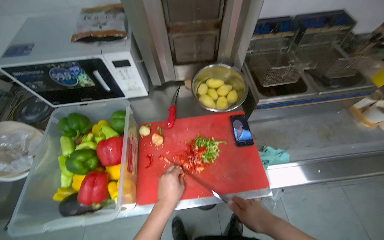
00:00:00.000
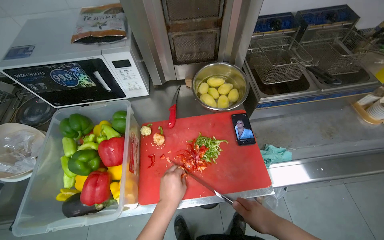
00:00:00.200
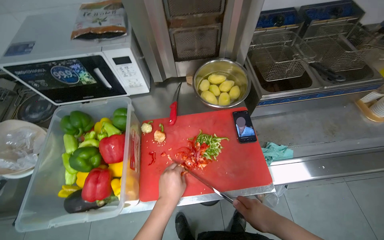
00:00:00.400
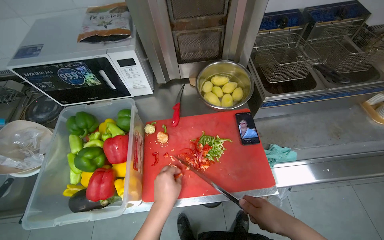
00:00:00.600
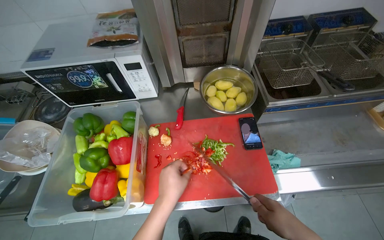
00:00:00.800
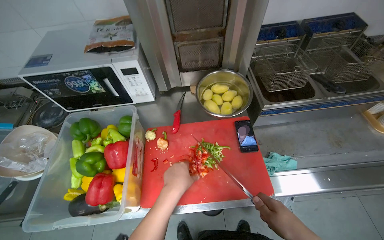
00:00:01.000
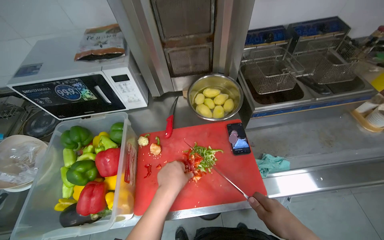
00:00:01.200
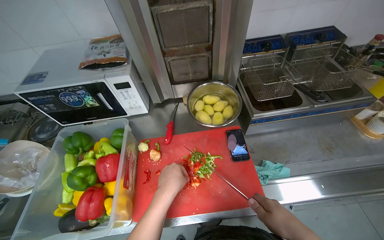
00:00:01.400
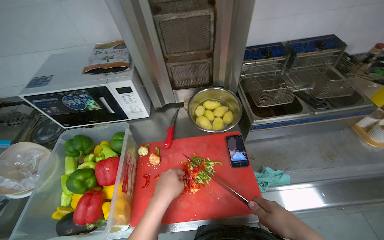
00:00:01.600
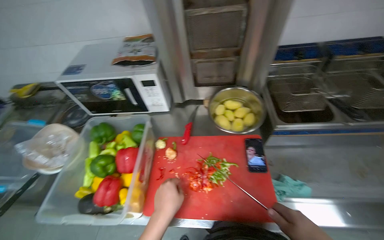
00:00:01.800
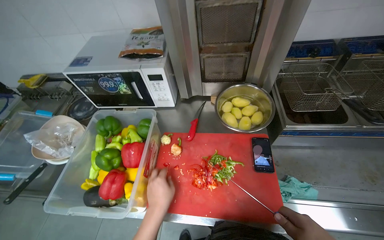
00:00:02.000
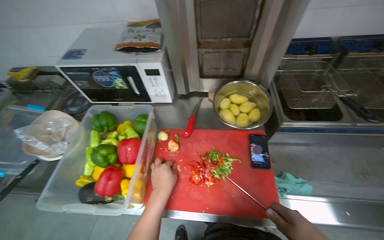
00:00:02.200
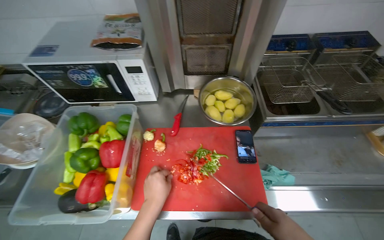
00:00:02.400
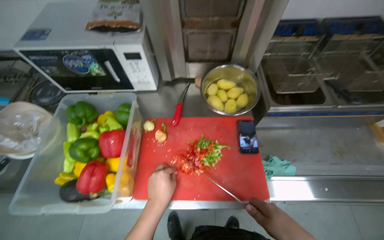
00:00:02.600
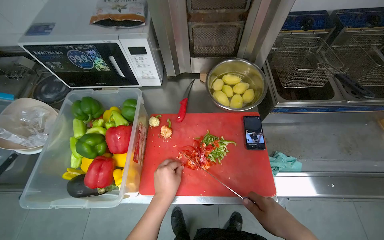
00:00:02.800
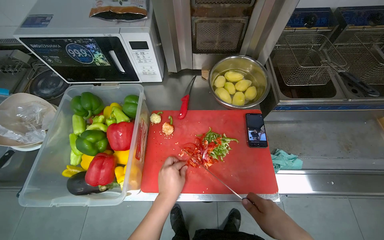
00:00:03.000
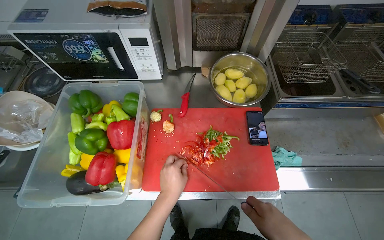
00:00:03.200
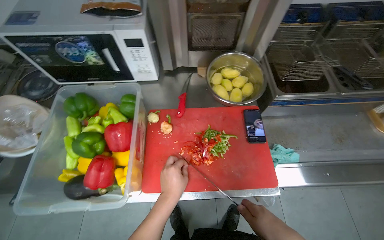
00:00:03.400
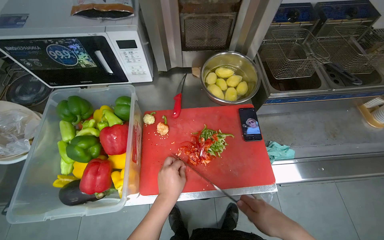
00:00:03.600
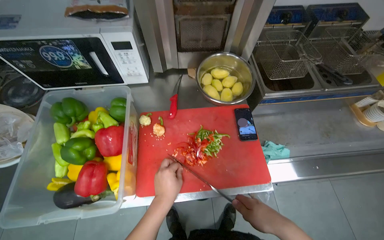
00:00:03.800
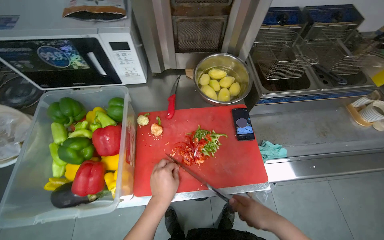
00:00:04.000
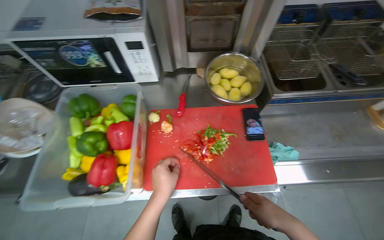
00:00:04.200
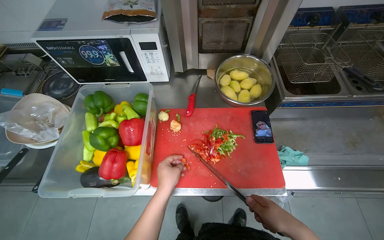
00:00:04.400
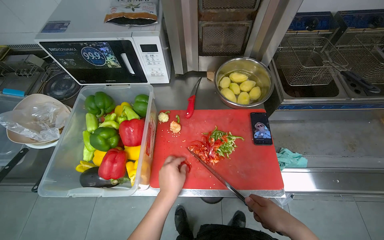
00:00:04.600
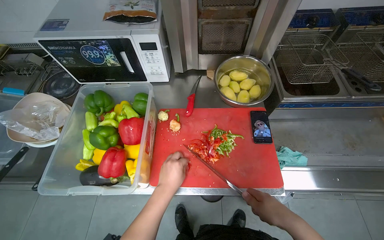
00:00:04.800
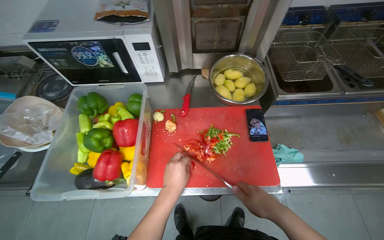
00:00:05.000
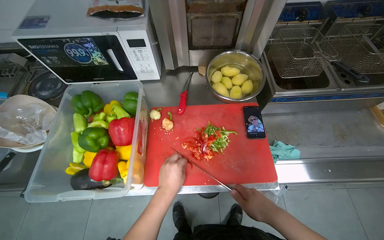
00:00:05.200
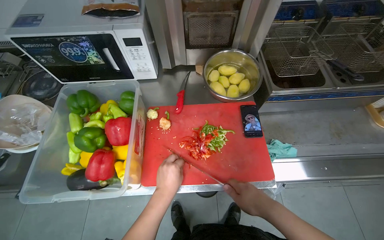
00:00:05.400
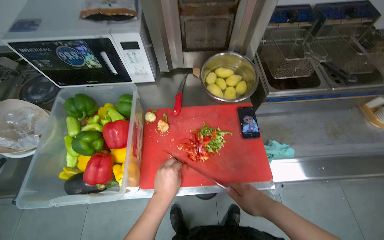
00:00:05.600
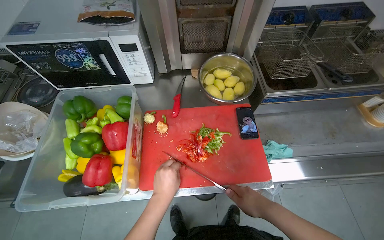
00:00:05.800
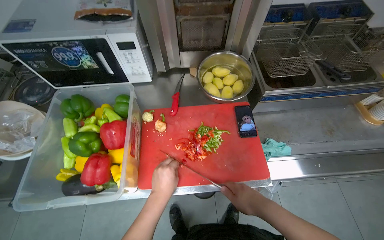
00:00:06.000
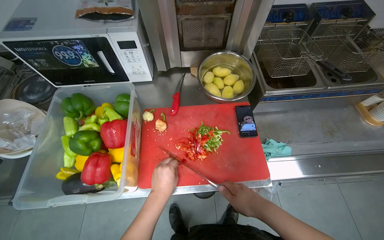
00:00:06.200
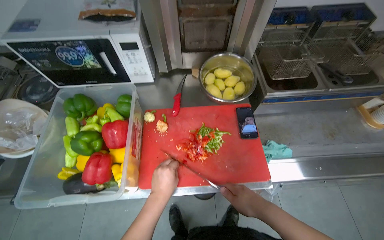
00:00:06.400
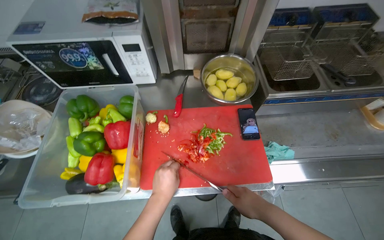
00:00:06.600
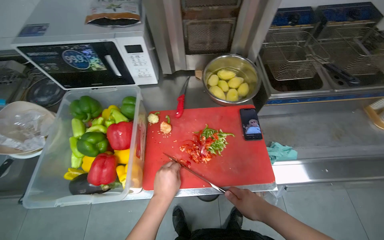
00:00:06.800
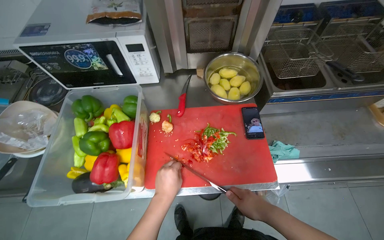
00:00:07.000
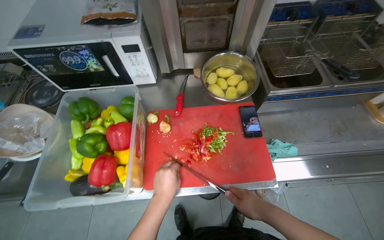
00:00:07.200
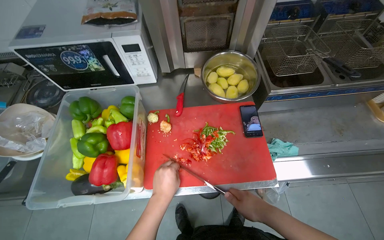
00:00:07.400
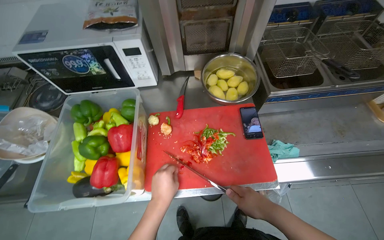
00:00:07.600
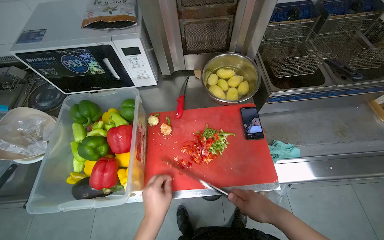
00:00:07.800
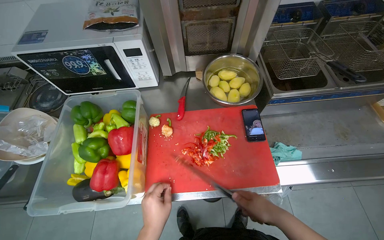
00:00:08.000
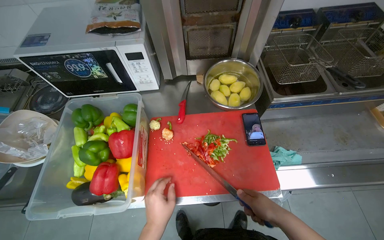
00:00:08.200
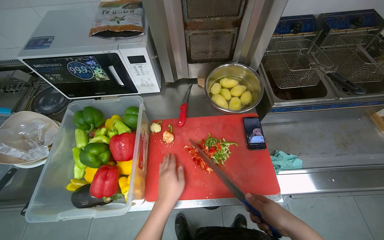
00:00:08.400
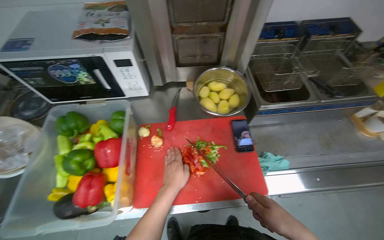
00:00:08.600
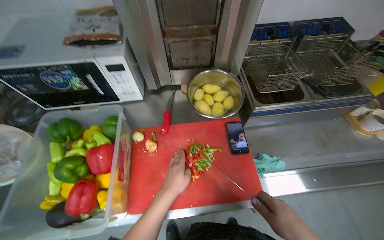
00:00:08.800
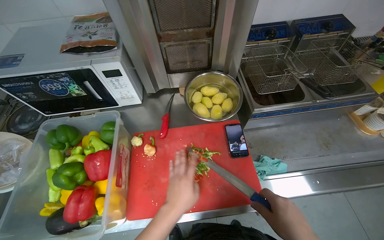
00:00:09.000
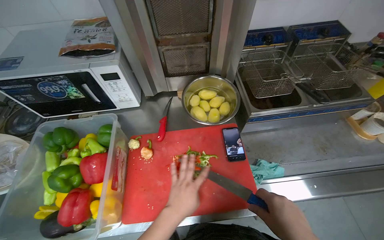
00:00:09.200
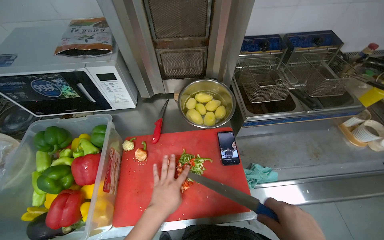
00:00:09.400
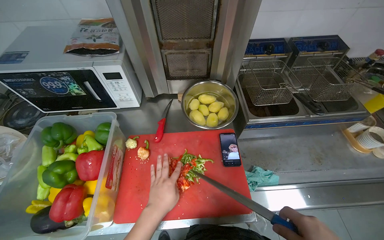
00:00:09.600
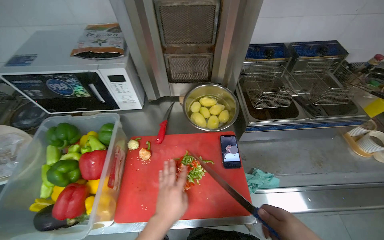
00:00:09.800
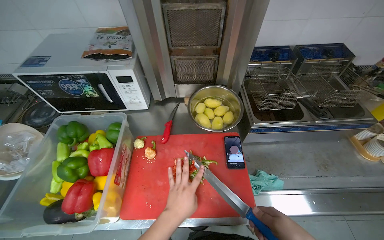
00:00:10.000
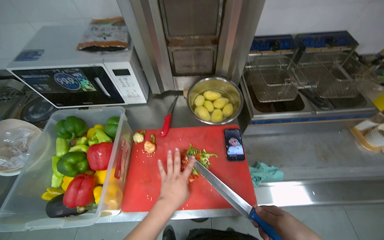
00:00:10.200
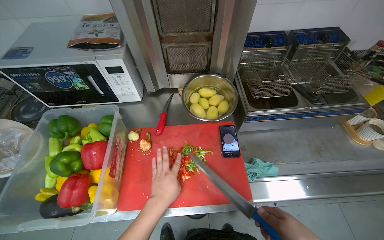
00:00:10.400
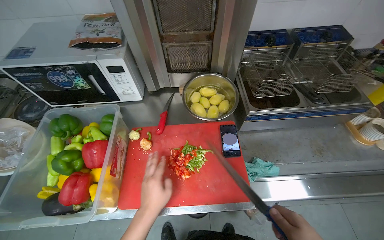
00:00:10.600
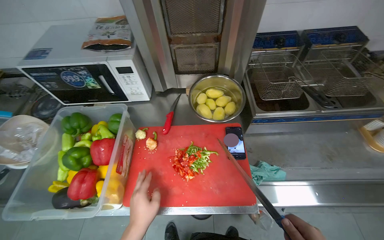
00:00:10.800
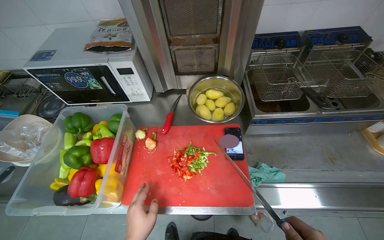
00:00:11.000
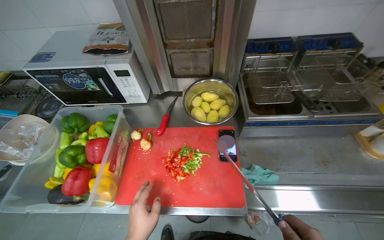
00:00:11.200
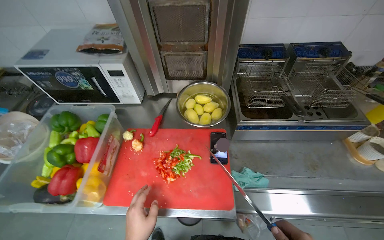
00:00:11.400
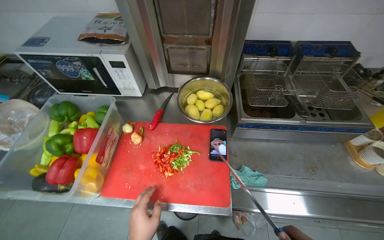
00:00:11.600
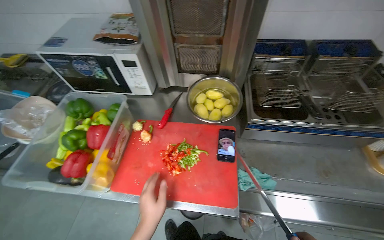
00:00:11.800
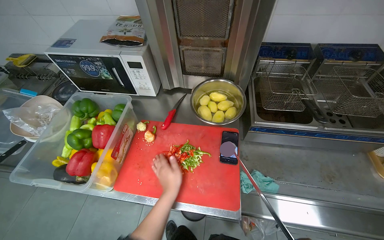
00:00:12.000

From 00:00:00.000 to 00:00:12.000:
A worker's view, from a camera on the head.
Job: preparing food.
The whole recording: Cutting bell peppers. The worker cuts bell peppers into strips on a red cutting board and transfers them to a container.
From 00:00:04.400 to 00:00:07.600: The hands make small movements and keep their place.

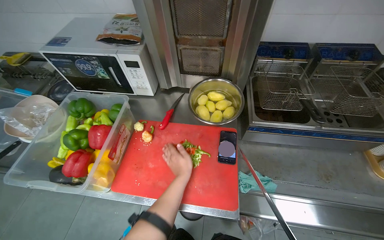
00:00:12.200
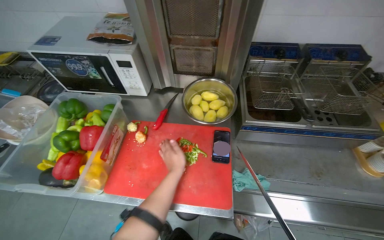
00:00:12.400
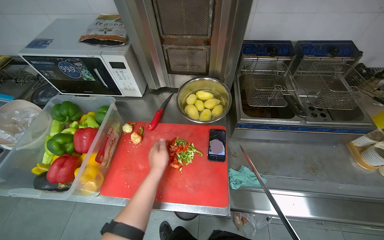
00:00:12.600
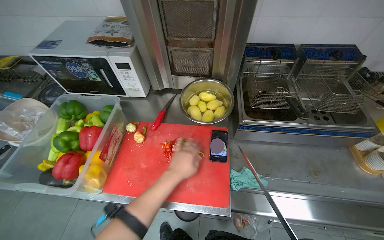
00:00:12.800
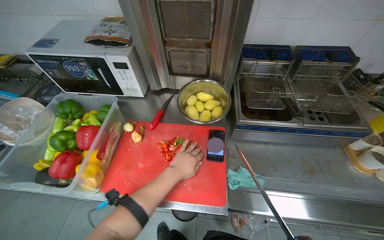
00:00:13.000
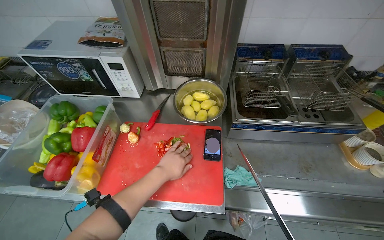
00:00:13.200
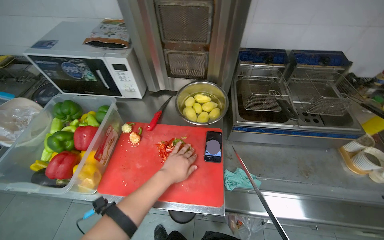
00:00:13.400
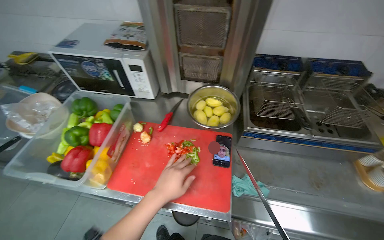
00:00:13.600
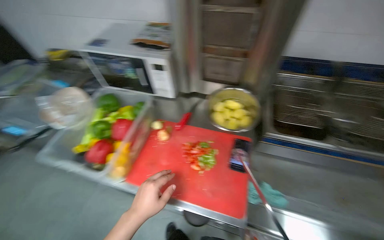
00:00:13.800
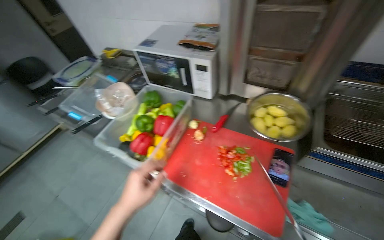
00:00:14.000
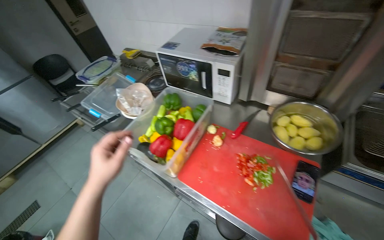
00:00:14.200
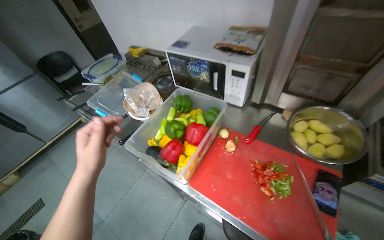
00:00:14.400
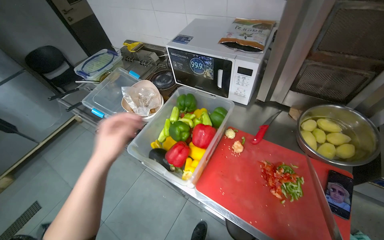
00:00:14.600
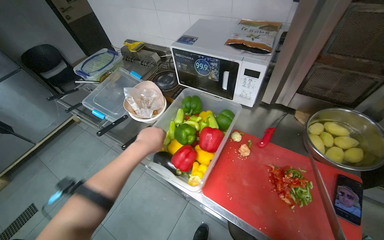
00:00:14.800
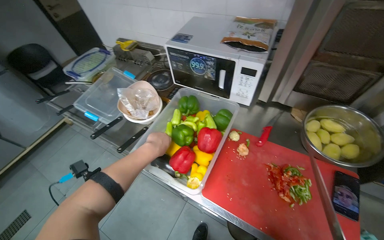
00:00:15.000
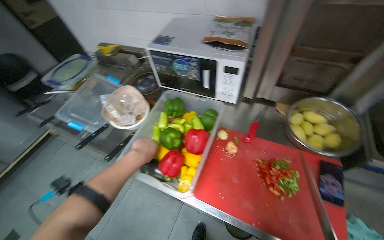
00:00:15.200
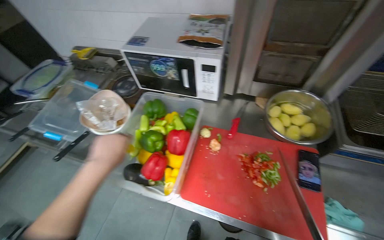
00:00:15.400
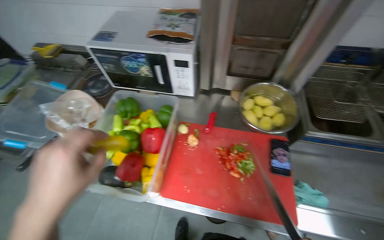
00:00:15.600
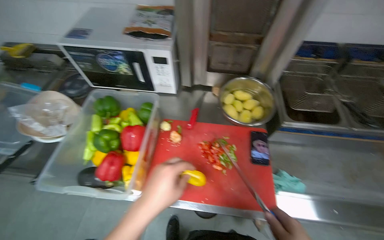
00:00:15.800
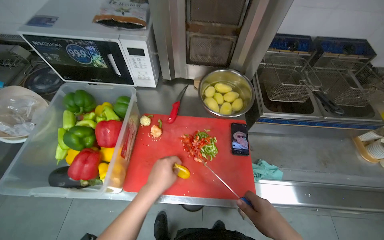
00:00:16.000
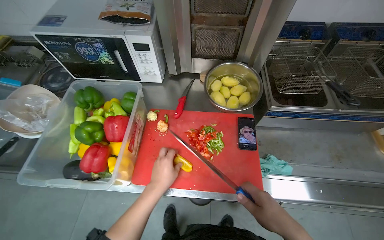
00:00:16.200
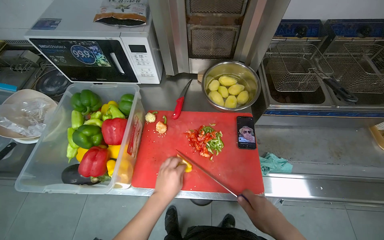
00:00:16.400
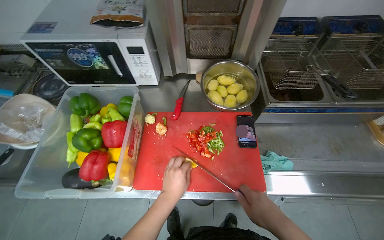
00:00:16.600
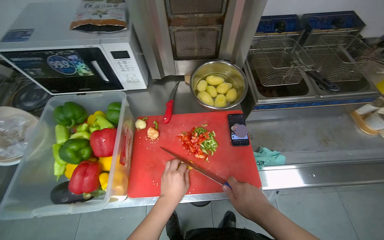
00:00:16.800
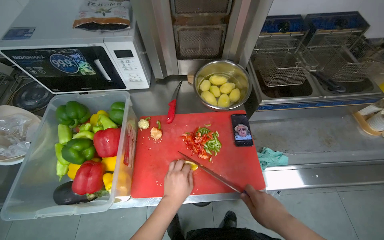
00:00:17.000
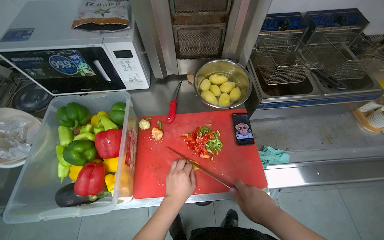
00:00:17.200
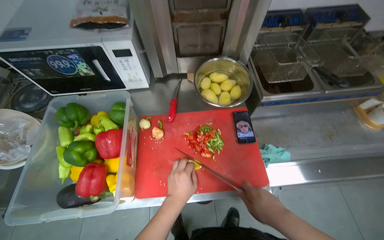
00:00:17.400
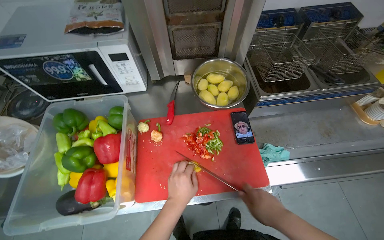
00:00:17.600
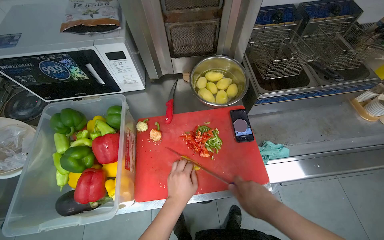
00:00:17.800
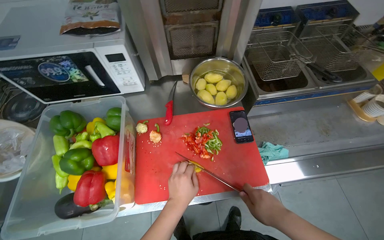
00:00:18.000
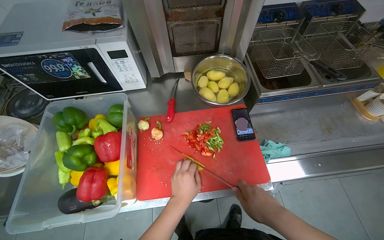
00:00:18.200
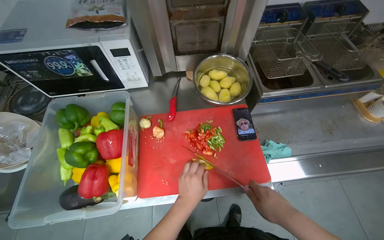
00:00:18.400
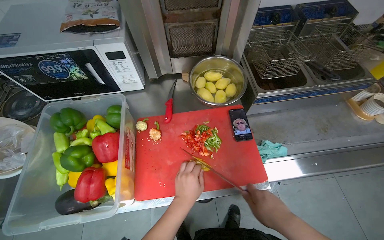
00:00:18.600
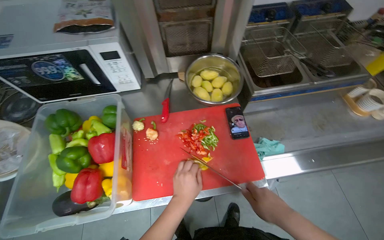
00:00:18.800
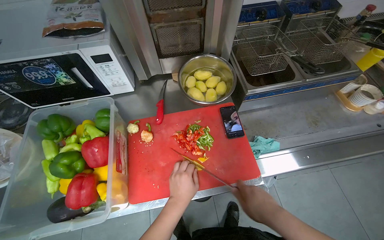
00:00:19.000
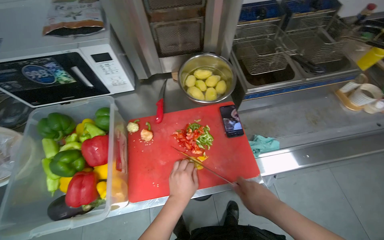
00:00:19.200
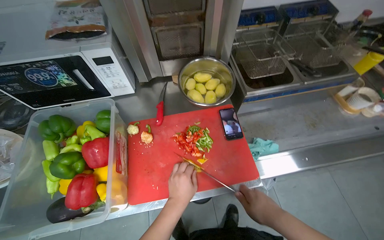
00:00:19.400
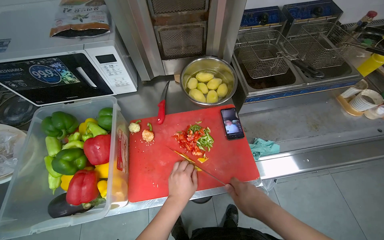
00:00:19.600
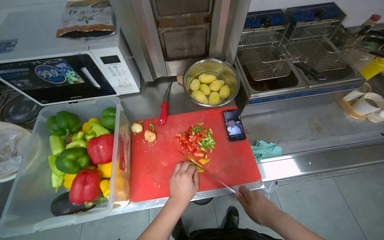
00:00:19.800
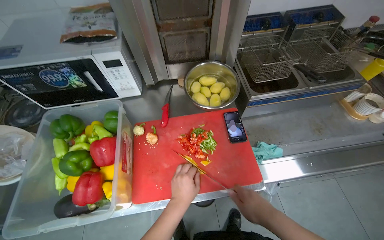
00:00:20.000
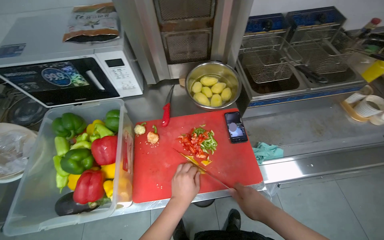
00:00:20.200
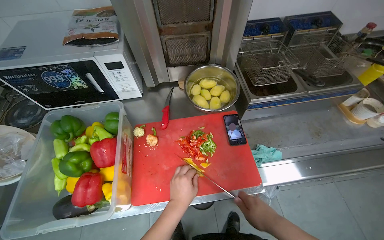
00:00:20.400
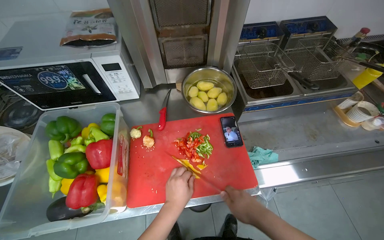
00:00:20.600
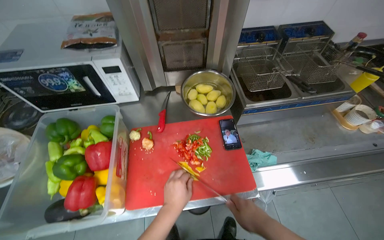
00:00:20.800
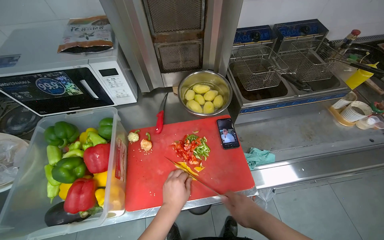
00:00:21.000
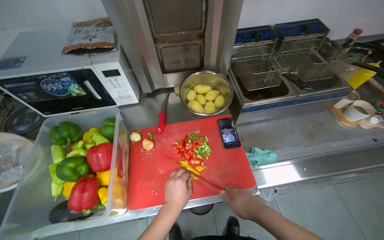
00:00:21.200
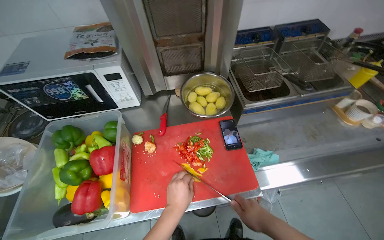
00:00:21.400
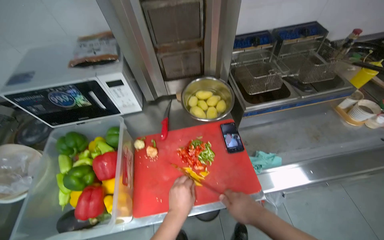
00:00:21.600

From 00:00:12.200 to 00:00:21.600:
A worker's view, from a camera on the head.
Job: preparing food.
The whole recording: Cutting bell peppers. The worker cuts bell peppers into strips on a red cutting board and transfers them to a container.
From 00:00:12.200 to 00:00:13.800: The left hand is displaced nearer to the camera and to the left by roughly 20 cm.
From 00:00:13.800 to 00:00:15.400: The left hand travels to the left and up the picture by roughly 35 cm.
From 00:00:15.400 to 00:00:17.000: The wearer looks approximately 20 degrees further to the right. The left hand shifts some 30 cm to the right.
From 00:00:17.000 to 00:00:21.600: The hands make small movements and keep their place.
